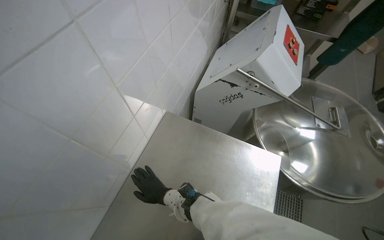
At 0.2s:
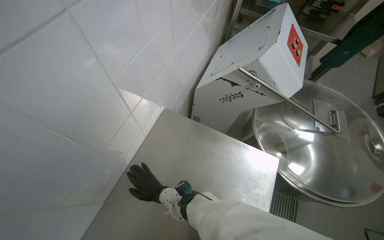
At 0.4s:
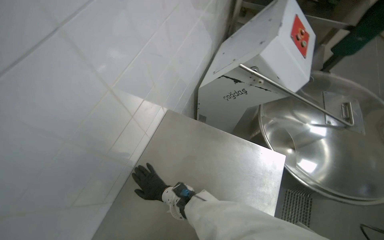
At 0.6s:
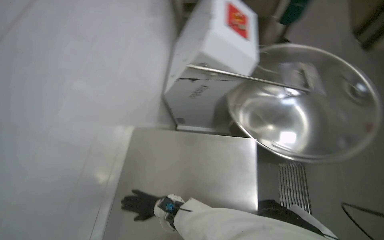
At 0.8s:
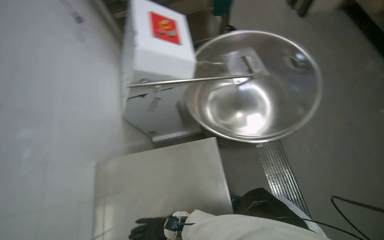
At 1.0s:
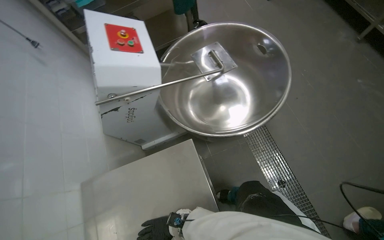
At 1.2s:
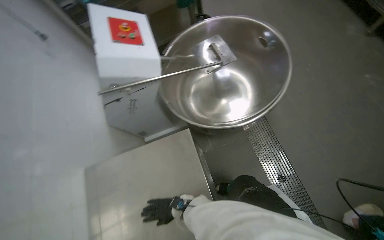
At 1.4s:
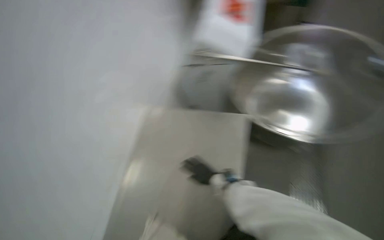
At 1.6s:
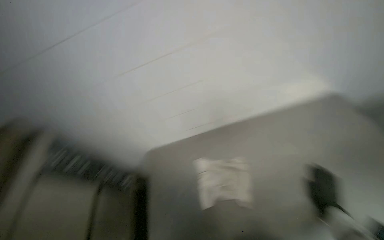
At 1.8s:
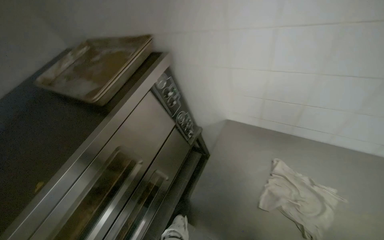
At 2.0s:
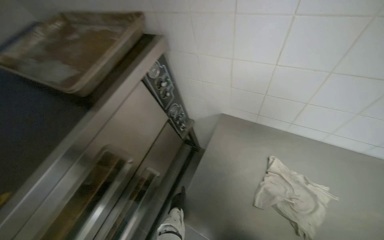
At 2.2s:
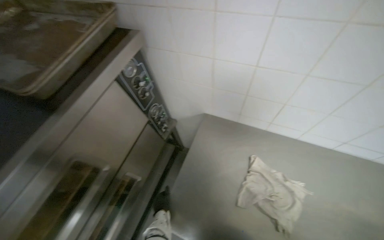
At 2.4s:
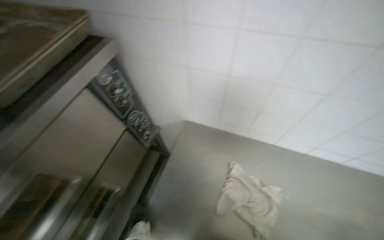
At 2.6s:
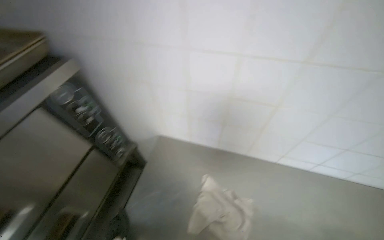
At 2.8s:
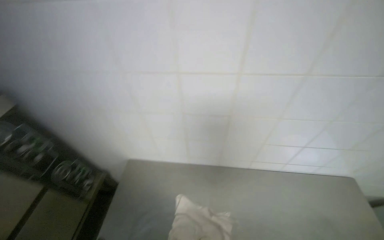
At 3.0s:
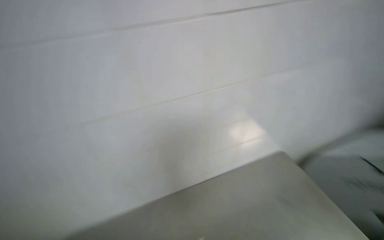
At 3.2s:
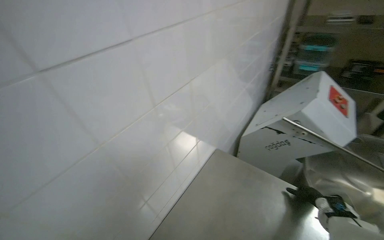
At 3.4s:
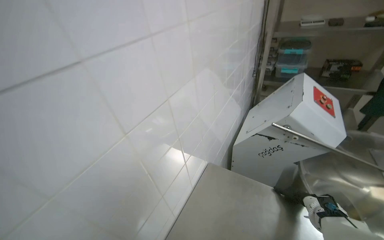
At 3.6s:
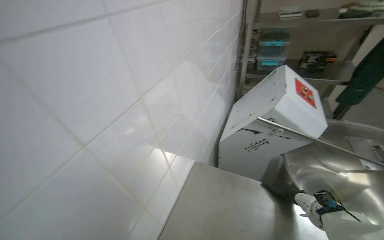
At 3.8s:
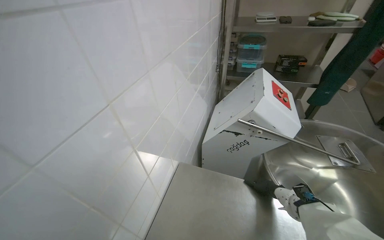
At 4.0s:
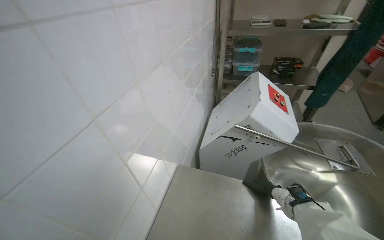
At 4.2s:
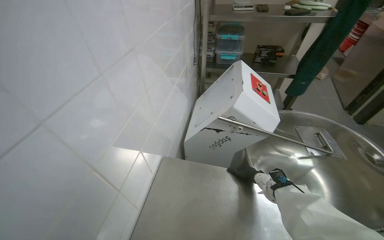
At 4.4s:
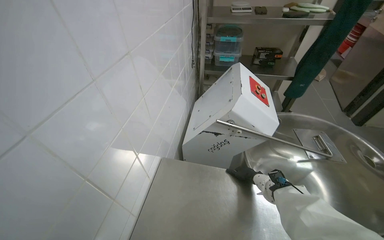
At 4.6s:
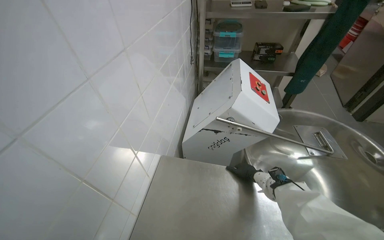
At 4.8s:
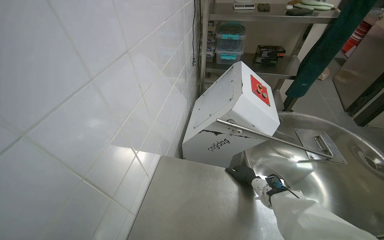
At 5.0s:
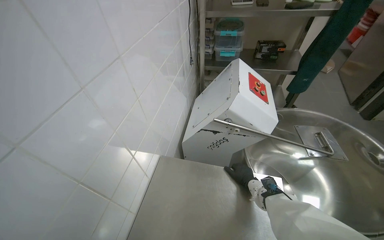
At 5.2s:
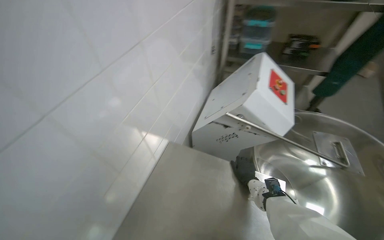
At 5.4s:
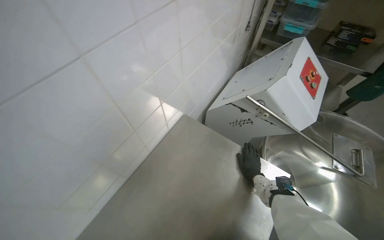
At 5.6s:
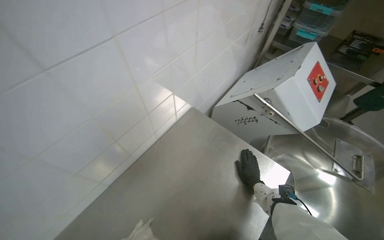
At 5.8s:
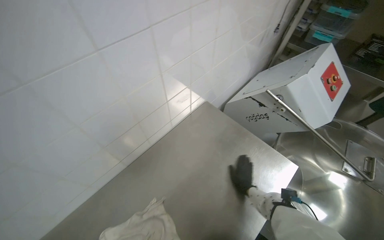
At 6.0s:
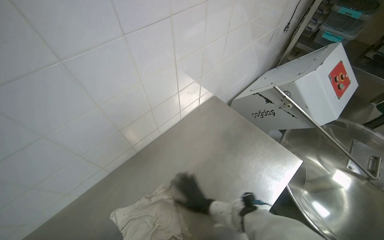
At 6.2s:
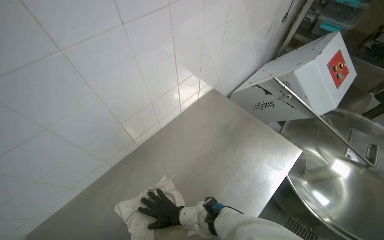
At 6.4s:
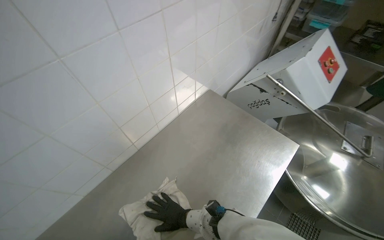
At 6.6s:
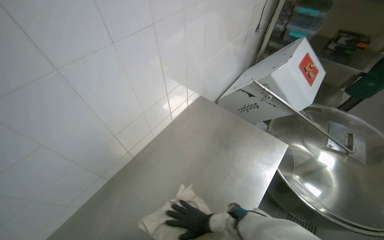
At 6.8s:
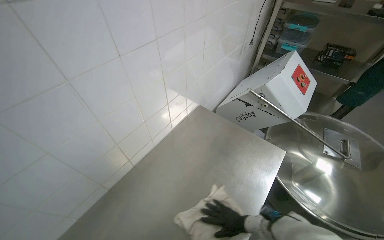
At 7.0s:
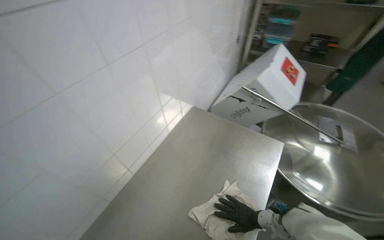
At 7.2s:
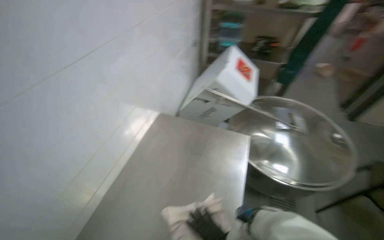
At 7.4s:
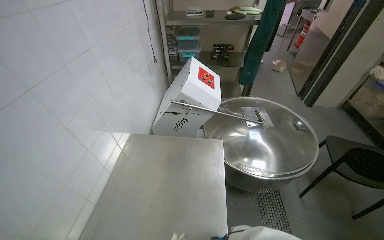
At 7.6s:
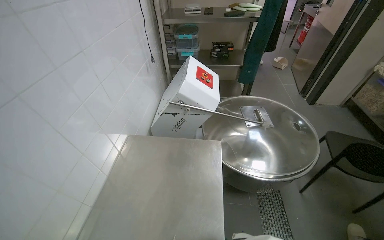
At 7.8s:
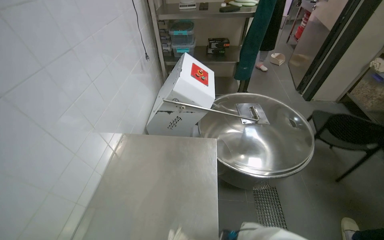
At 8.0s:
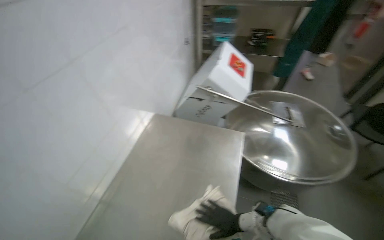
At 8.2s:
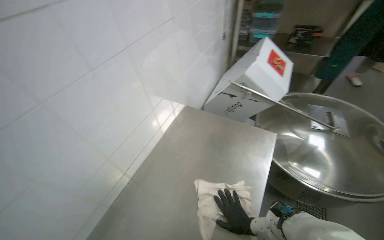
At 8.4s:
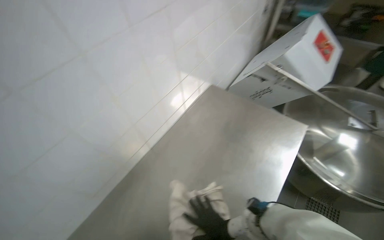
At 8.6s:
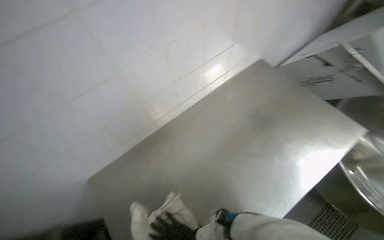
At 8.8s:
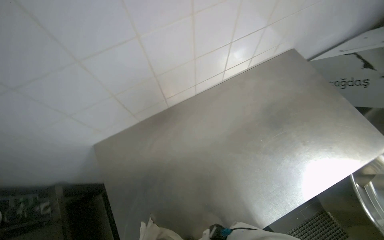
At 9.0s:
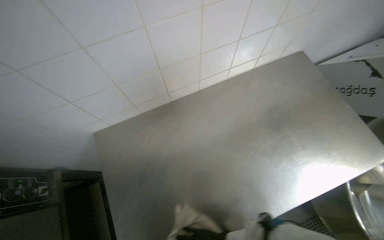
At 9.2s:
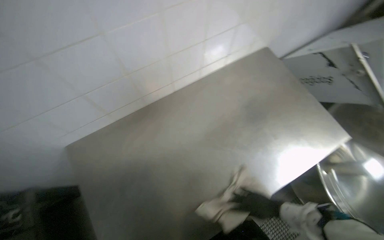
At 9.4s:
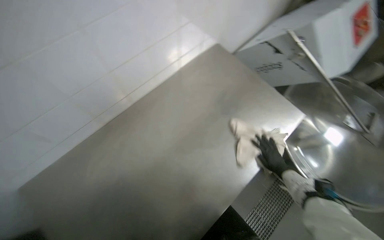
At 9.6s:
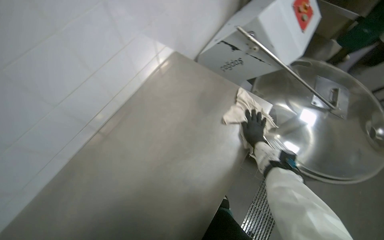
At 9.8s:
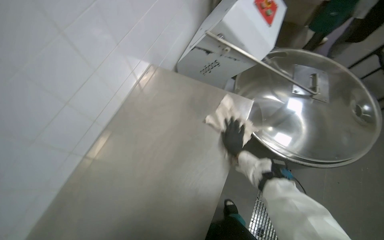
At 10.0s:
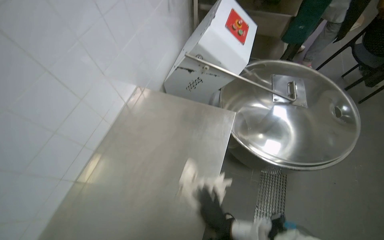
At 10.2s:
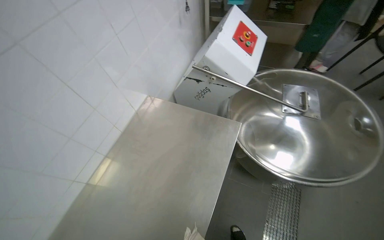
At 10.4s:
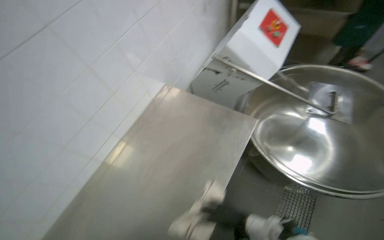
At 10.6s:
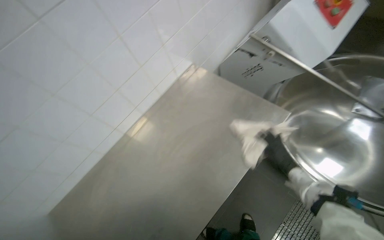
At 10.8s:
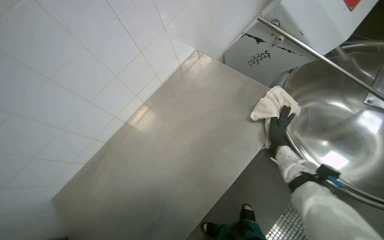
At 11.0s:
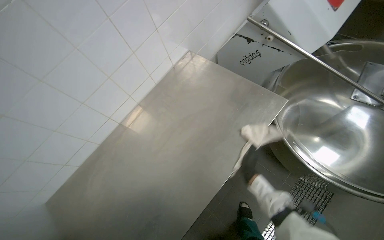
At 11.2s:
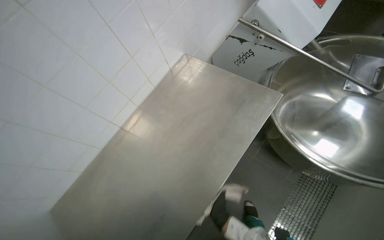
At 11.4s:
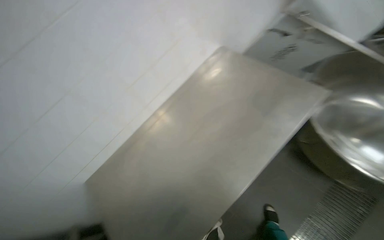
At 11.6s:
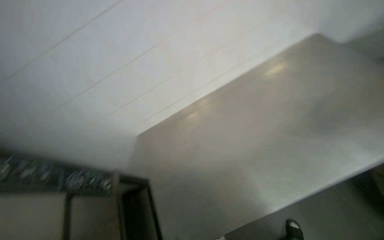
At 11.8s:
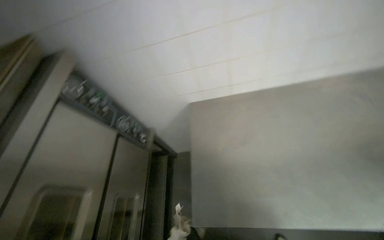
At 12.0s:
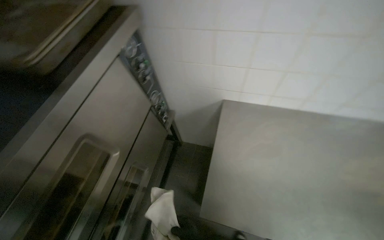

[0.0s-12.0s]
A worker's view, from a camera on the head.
Job: wiping surfaces.
The whole recording: Cleaning kitchen surfaces. The worker wrings a cloth and wipes down the metal kitchen countertop and oven doors.
3.0s to 4.4s: The wearer's head swings approximately 35 degrees to the right.
4.4s to 6.0s: The head rotates about 35 degrees to the left. The view tips downward by approximately 10 degrees.
6.0s to 7.6s: The wearer looks some 40 degrees further to the right.
7.6s to 9.0s: The head turns to the left by roughly 60 degrees. The wearer looks about 30 degrees further downward.
9.0s to 10.4s: Everything in view rotates some 40 degrees counterclockwise.
10.4s to 12.0s: The camera is carried some 50 cm. The wearer's head swings about 75 degrees to the left. The view tilts about 20 degrees downward.

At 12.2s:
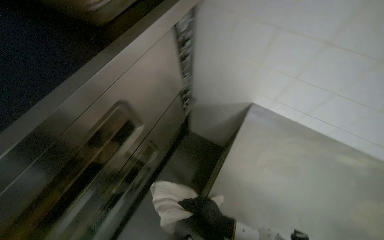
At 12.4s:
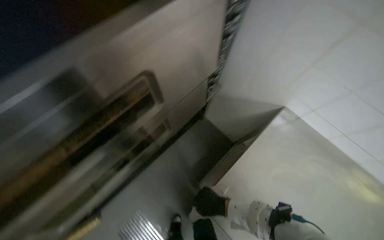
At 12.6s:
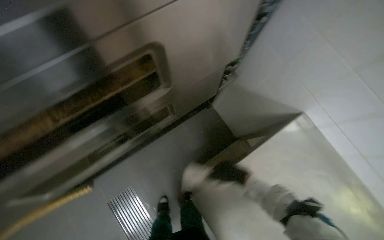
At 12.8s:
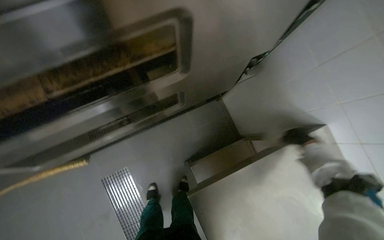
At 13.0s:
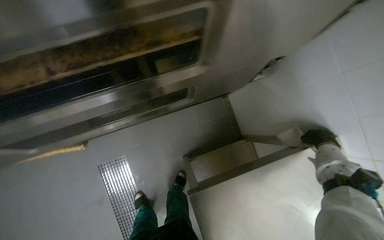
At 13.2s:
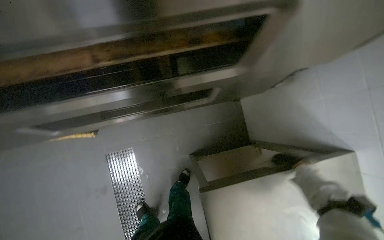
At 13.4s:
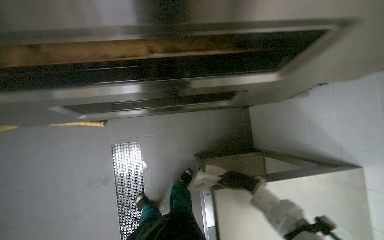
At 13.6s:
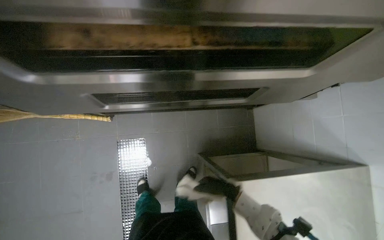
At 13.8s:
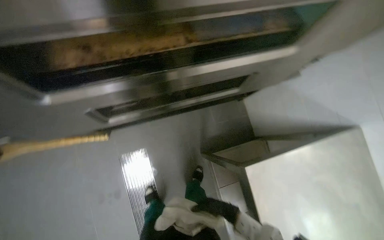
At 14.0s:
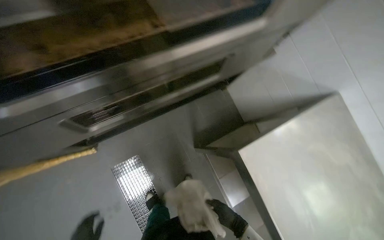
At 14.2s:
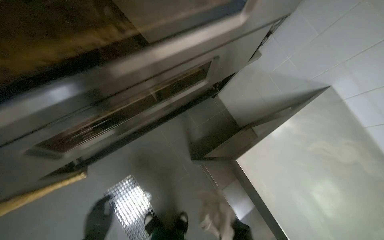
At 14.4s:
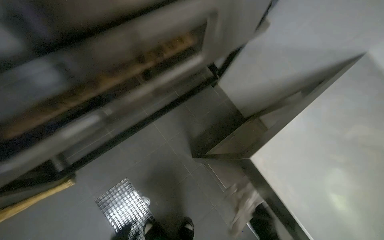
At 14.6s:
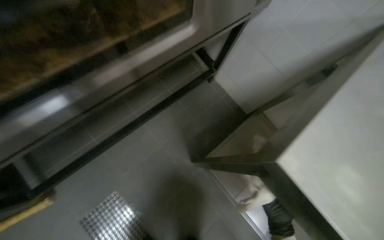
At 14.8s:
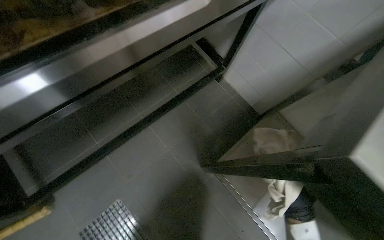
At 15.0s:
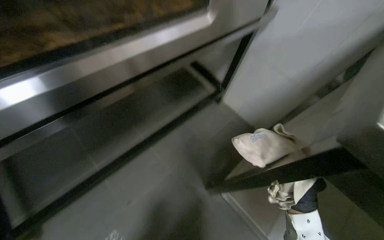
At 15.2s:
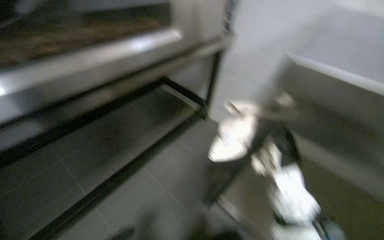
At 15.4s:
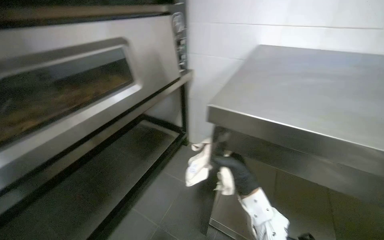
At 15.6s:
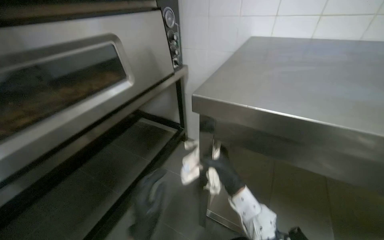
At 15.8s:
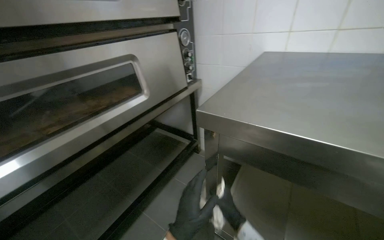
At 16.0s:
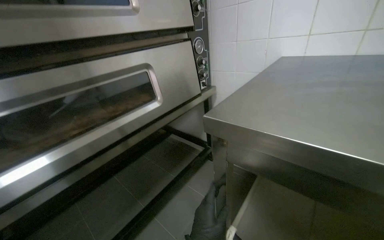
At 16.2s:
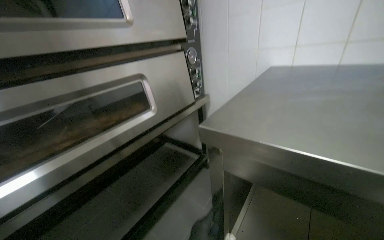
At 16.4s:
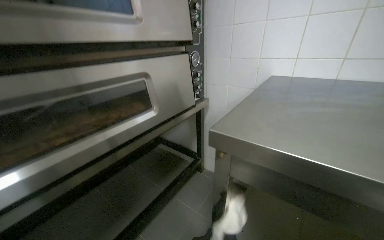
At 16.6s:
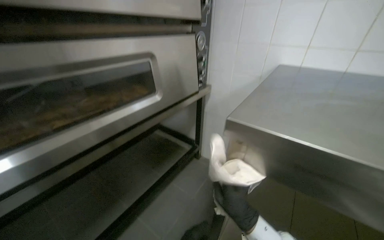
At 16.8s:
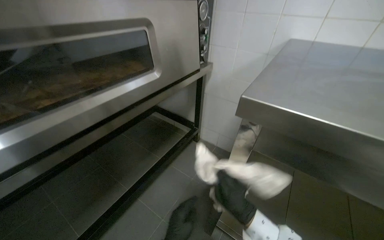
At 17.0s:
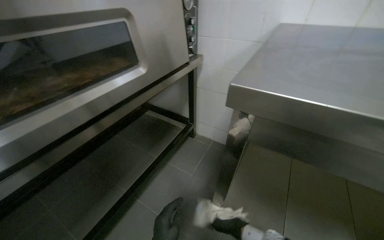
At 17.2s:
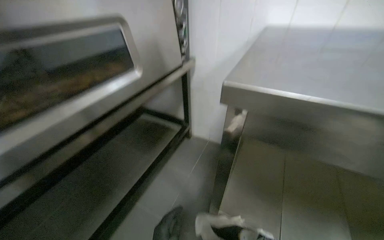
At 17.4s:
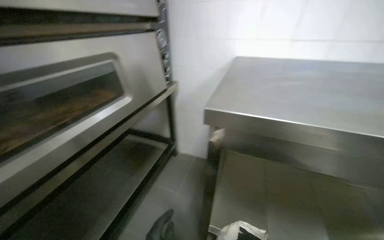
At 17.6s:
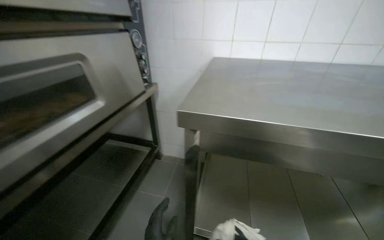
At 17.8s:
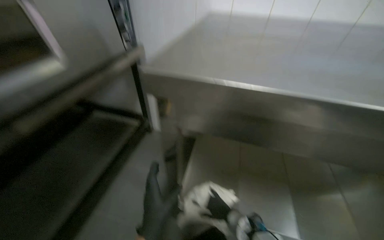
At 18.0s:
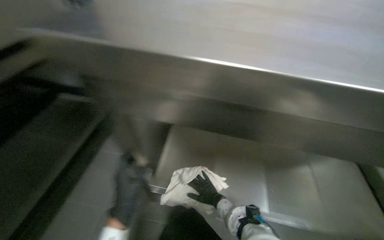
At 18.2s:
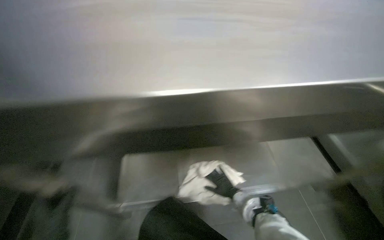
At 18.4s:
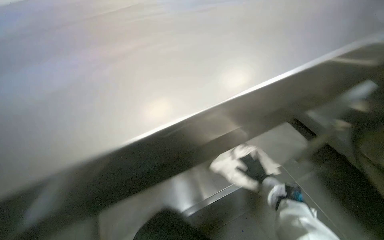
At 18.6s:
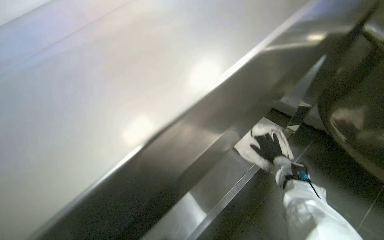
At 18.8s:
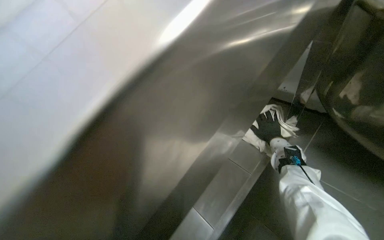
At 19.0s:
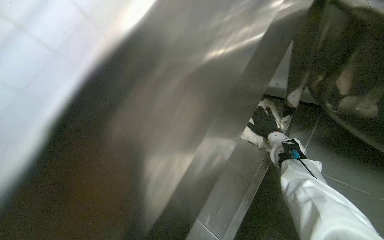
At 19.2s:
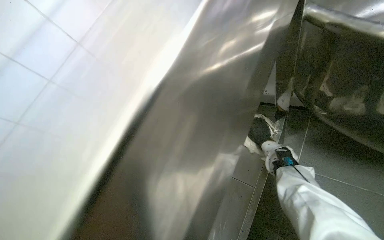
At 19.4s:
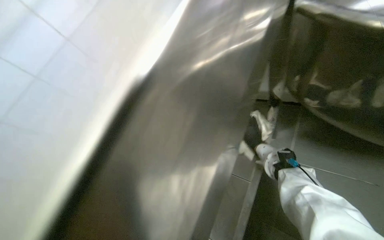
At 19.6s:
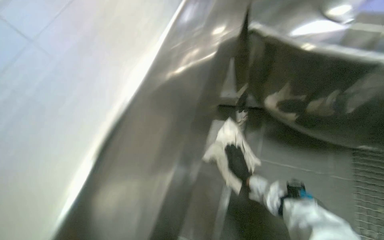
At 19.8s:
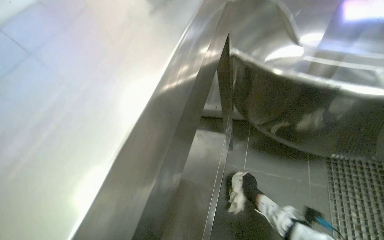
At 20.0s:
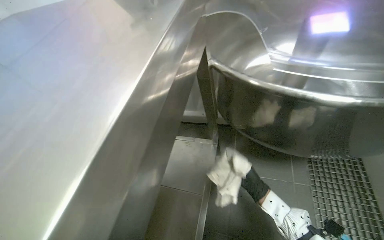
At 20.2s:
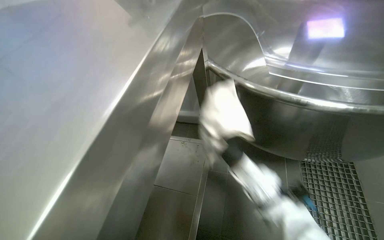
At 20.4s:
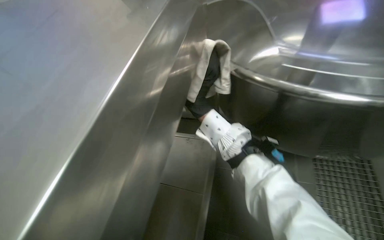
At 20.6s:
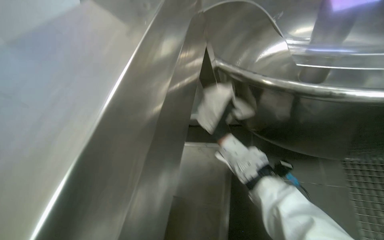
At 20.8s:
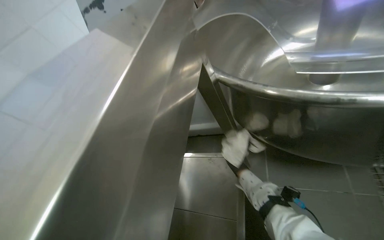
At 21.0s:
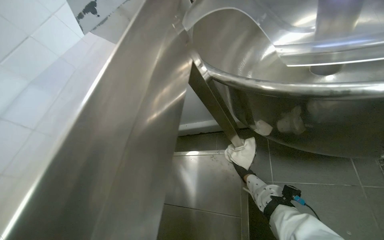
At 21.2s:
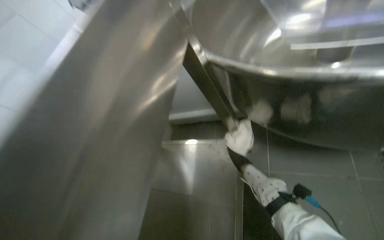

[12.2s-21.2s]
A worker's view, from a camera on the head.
Job: wiping surfaces.
The whole recording: Cleaning kitchen surfaces. The worker wrings a cloth and wipes down the metal kitchen countertop and oven doors.
12.2s to 13.8s: The wearer looks about 20 degrees further downward. The scene turns about 45 degrees clockwise in the picture.
13.8s to 15.2s: The wearer moves some 40 cm. The wearer looks approximately 15 degrees further upward. The scene rotates counterclockwise by approximately 25 degrees.
16.6s to 18.2s: The camera pitches downward, by roughly 15 degrees.
18.2s to 19.8s: The view swings about 20 degrees to the left. The wearer looks roughly 15 degrees further downward.
